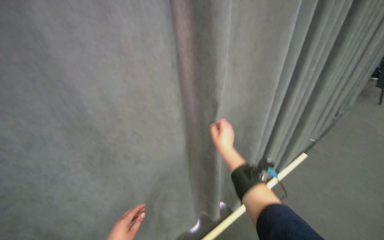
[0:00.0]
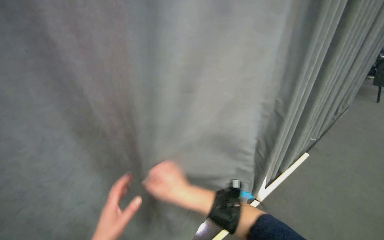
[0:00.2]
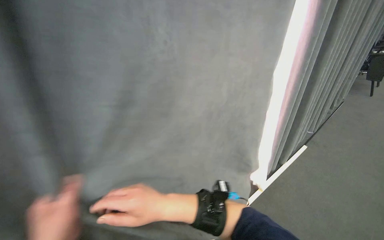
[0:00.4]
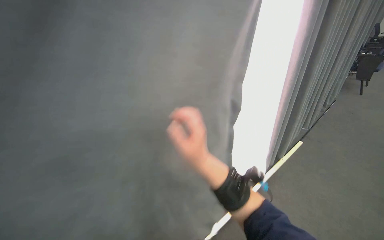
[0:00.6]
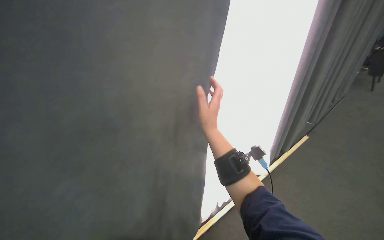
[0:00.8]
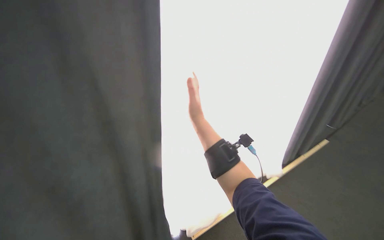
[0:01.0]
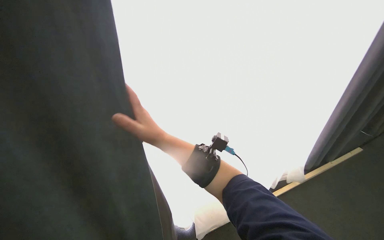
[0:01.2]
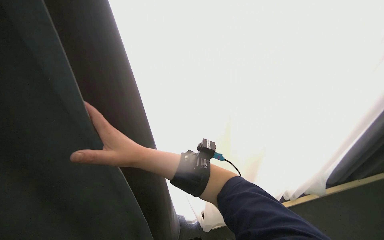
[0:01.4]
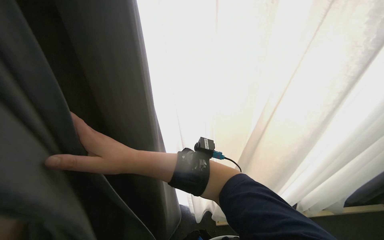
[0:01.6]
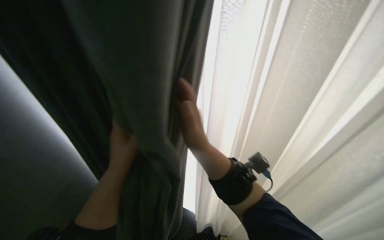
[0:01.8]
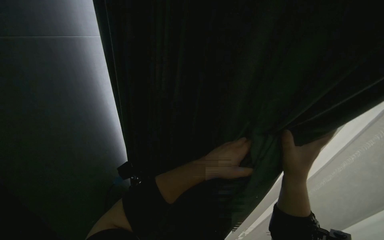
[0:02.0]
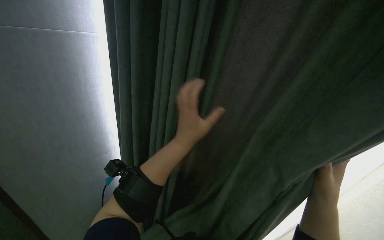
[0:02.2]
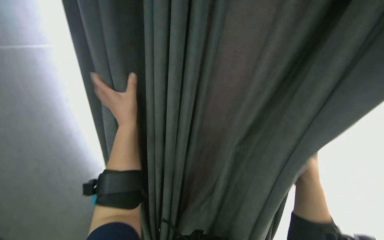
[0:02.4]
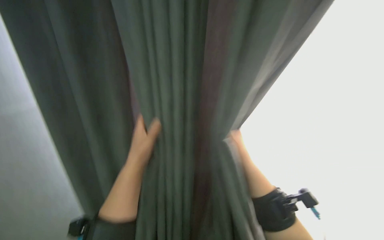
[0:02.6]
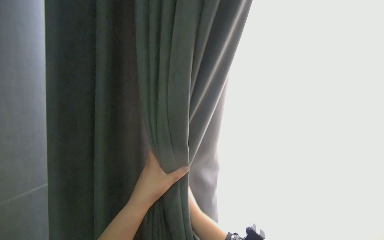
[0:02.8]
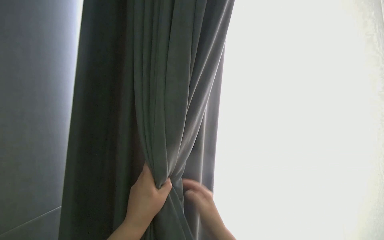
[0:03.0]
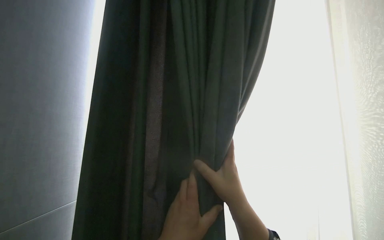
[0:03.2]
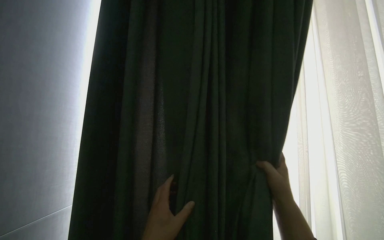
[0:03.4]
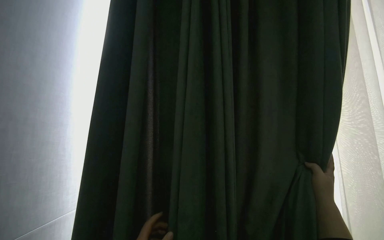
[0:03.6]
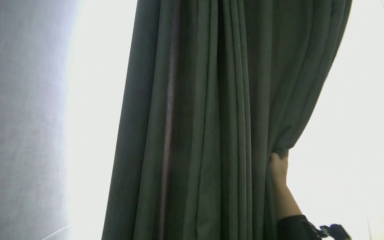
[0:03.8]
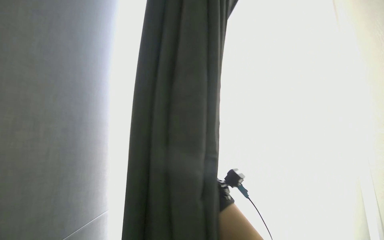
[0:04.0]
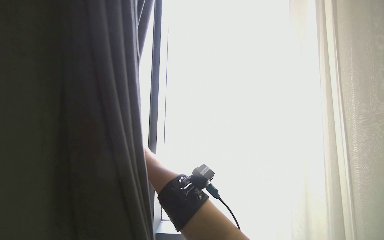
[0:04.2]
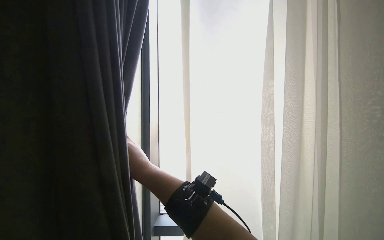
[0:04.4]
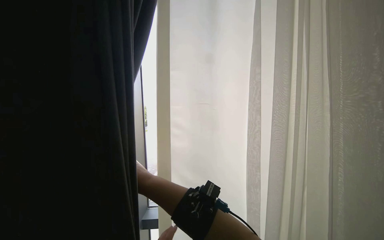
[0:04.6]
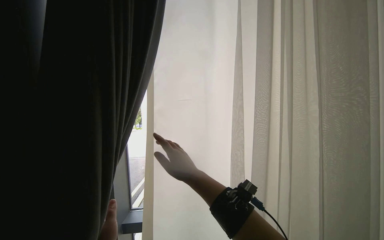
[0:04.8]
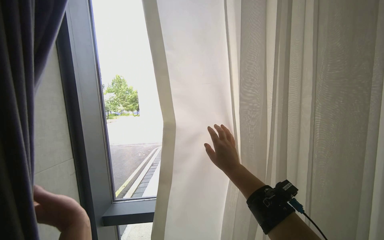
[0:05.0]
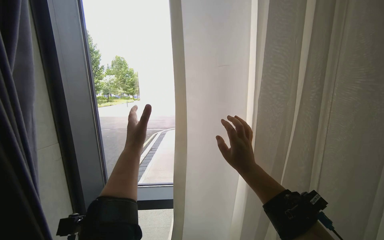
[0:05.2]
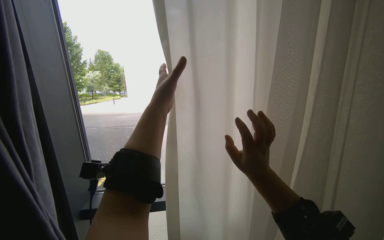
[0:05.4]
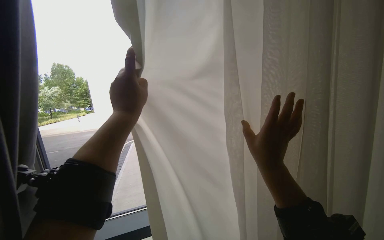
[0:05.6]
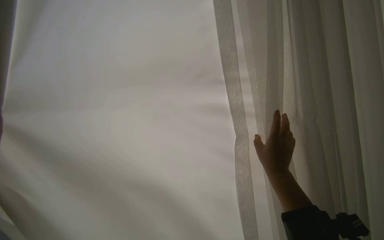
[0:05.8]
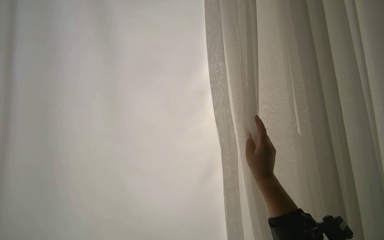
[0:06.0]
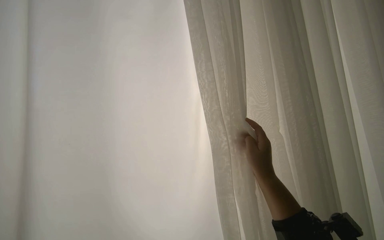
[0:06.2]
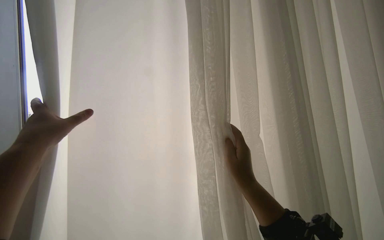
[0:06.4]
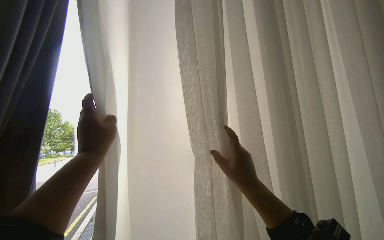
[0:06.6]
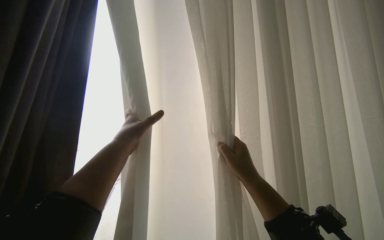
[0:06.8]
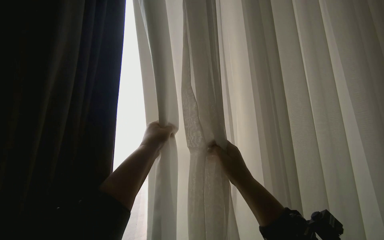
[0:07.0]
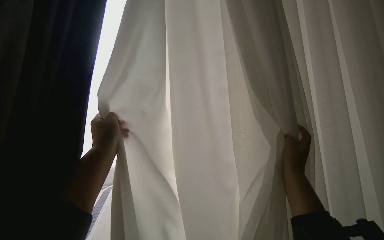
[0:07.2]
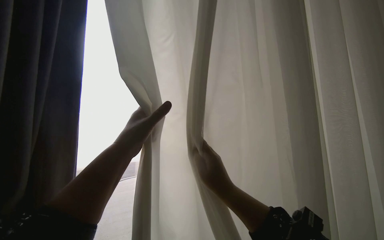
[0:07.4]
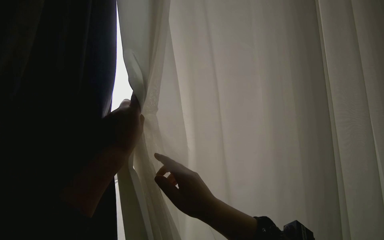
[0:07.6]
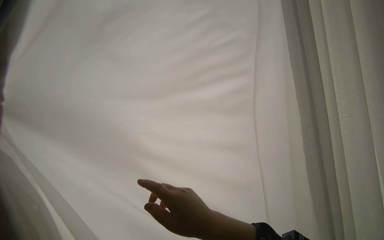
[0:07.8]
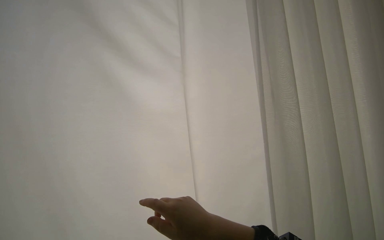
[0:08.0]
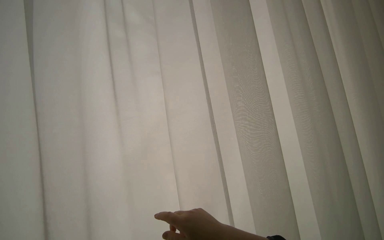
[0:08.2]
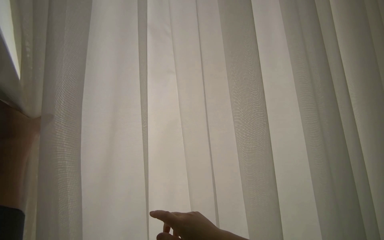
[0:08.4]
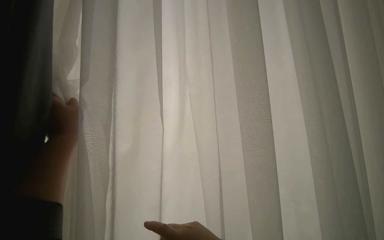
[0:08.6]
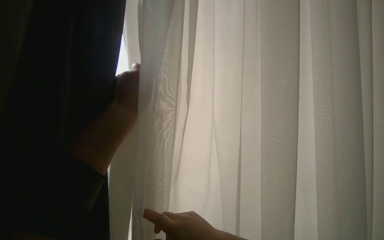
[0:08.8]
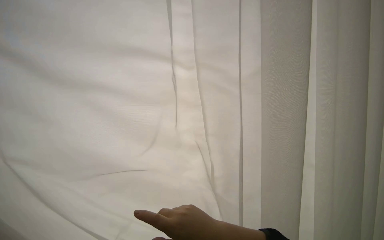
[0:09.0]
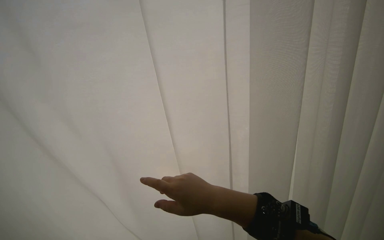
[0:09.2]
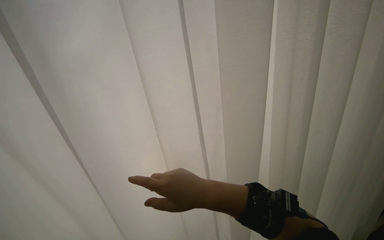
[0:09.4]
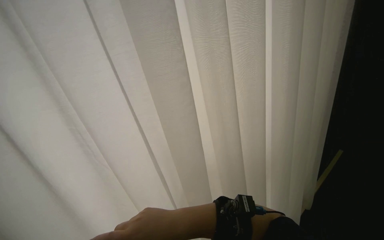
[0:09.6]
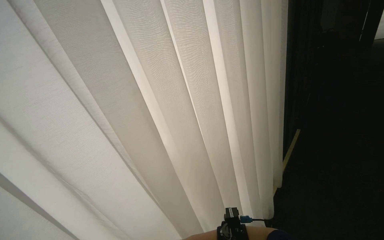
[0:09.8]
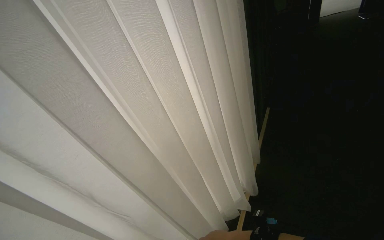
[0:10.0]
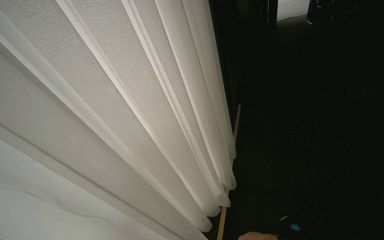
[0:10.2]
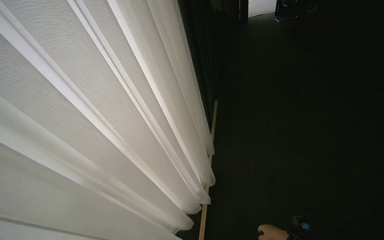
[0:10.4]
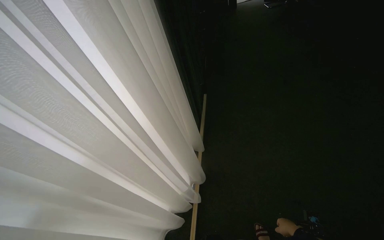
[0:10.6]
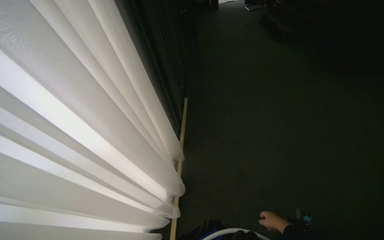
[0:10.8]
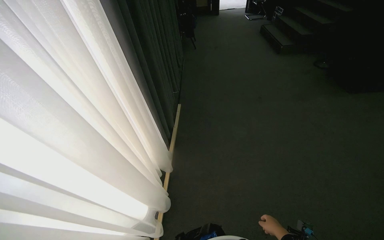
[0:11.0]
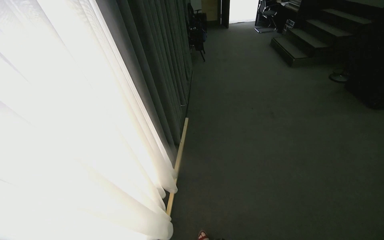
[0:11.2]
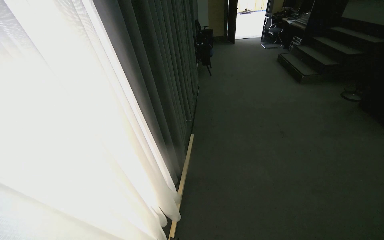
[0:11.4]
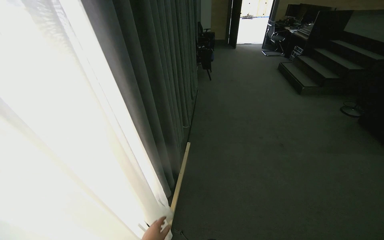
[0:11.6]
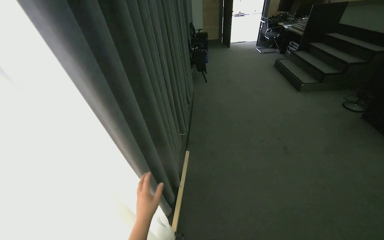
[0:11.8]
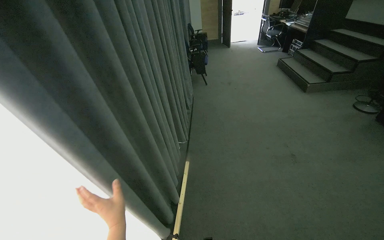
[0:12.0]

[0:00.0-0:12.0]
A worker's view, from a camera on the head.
Job: organizing items.
The whole recording: Adjusting room curtains. The worker adjusts the room curtains by opening and closing them.
0:00.0 to 0:01.6: The view pans to the left by approximately 15 degrees. The right hand travels nearer to the camera and to the left by roughly 80 cm.
0:01.6 to 0:03.0: The right hand shifts approximately 30 cm to the right and down the picture.
0:10.4 to 0:12.0: The head travels approximately 1 m.

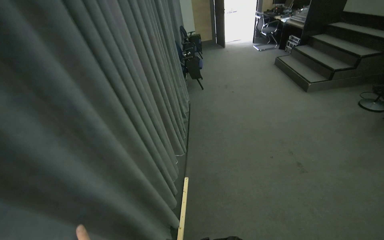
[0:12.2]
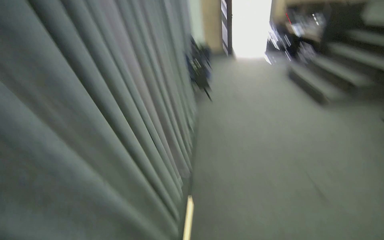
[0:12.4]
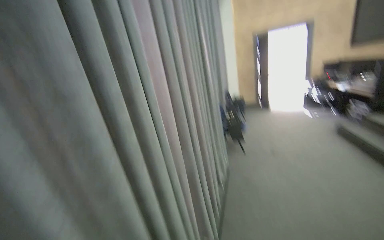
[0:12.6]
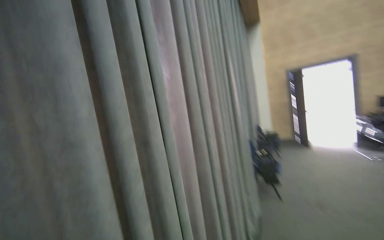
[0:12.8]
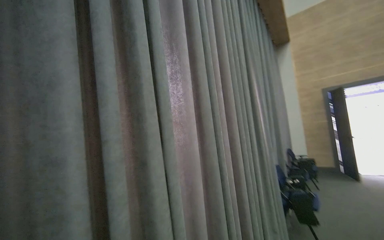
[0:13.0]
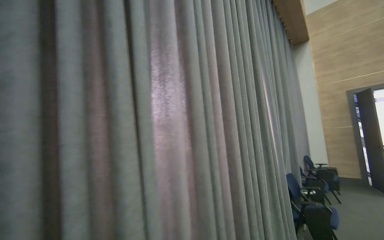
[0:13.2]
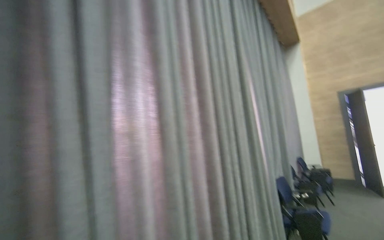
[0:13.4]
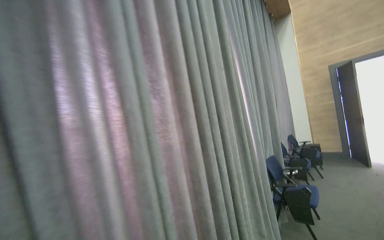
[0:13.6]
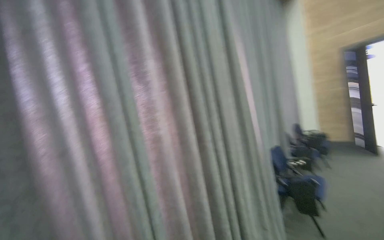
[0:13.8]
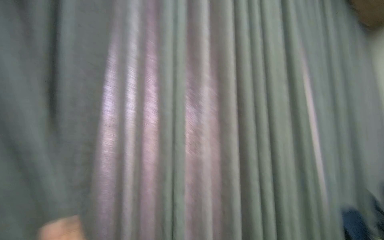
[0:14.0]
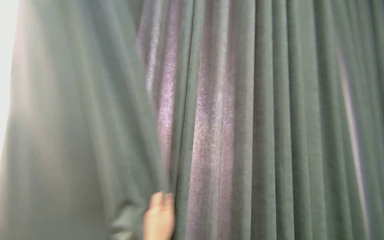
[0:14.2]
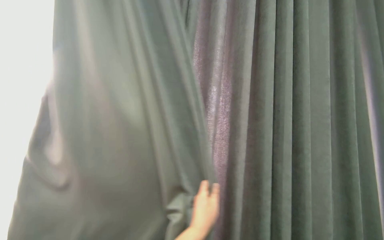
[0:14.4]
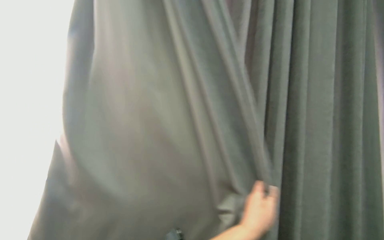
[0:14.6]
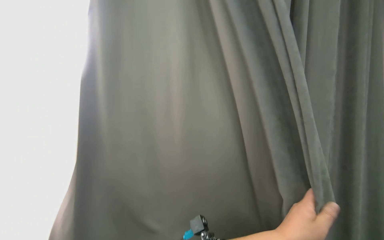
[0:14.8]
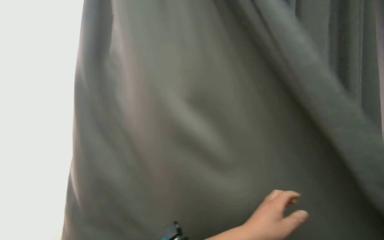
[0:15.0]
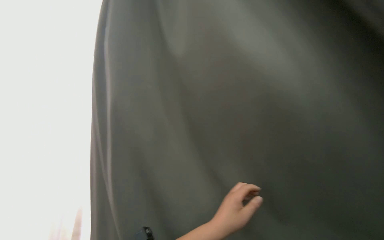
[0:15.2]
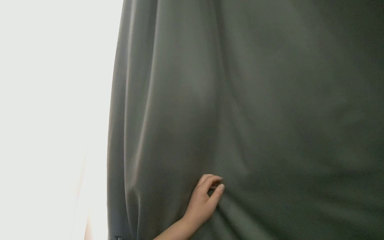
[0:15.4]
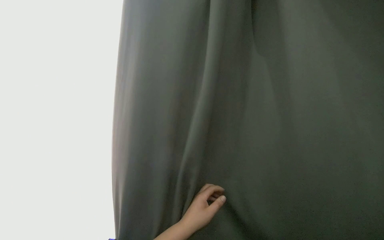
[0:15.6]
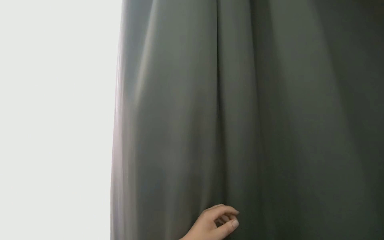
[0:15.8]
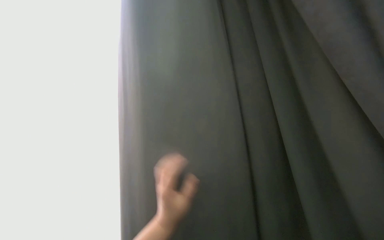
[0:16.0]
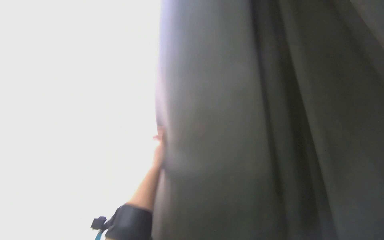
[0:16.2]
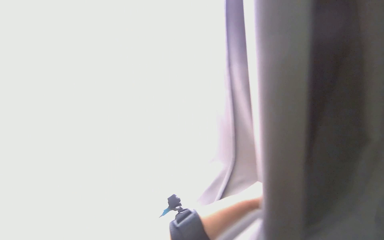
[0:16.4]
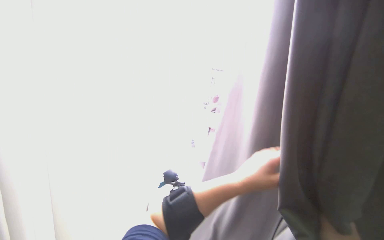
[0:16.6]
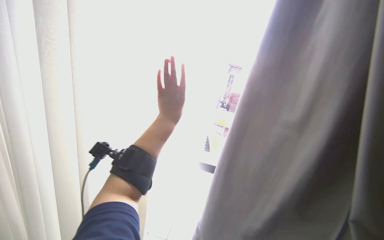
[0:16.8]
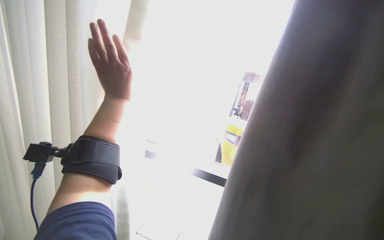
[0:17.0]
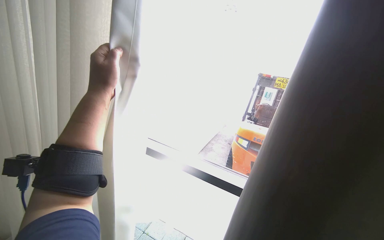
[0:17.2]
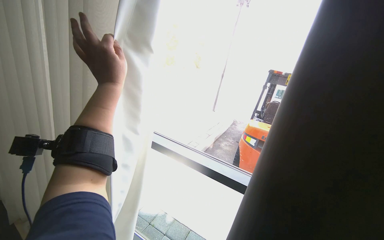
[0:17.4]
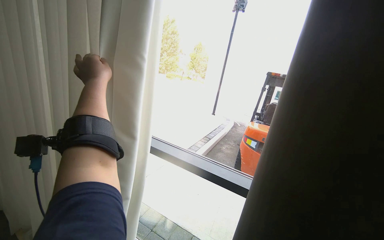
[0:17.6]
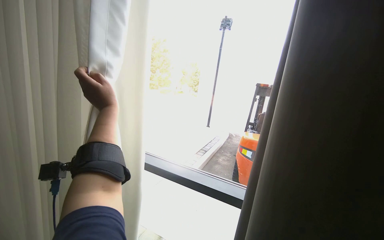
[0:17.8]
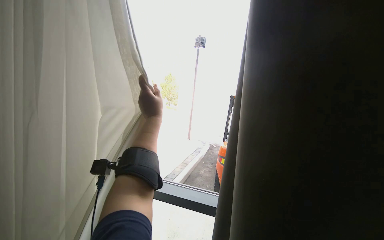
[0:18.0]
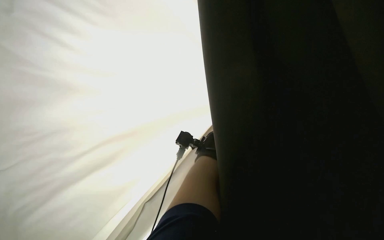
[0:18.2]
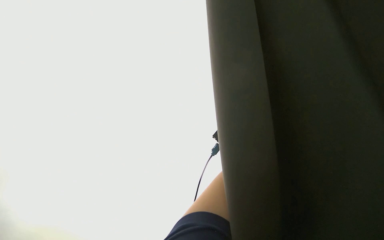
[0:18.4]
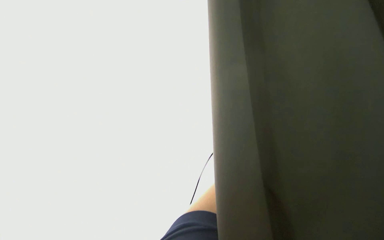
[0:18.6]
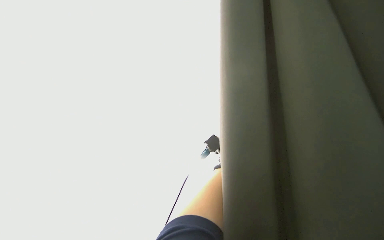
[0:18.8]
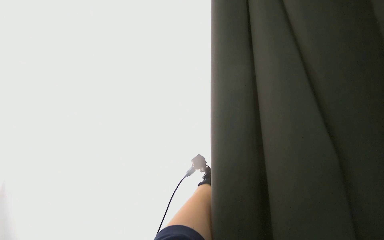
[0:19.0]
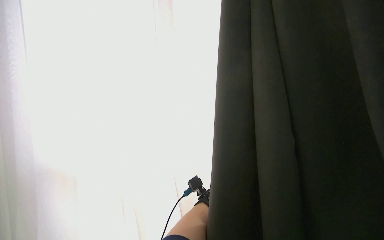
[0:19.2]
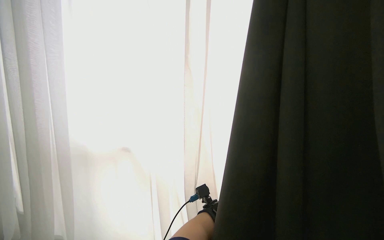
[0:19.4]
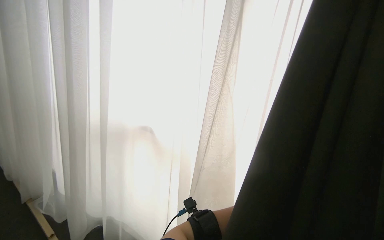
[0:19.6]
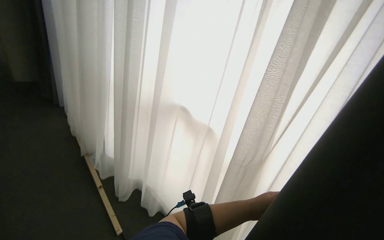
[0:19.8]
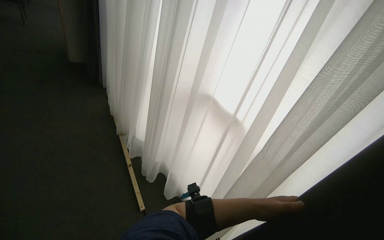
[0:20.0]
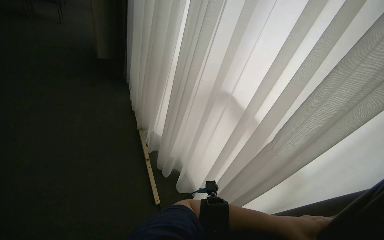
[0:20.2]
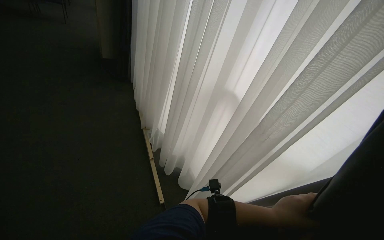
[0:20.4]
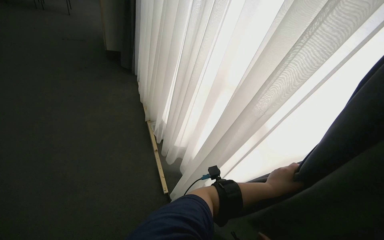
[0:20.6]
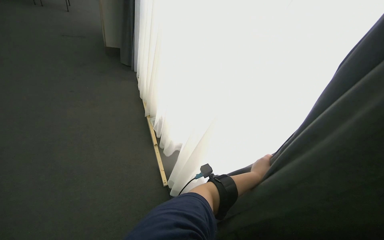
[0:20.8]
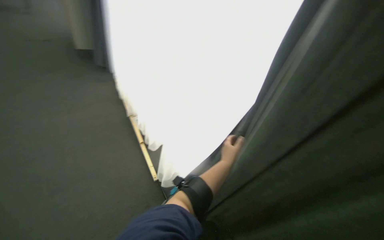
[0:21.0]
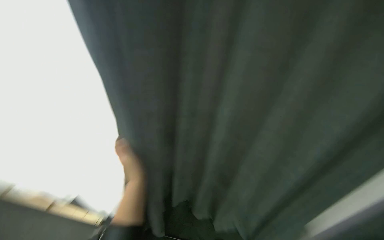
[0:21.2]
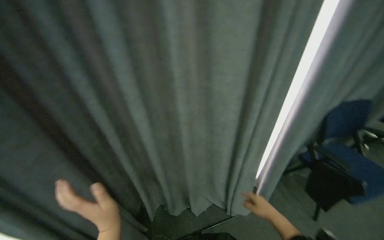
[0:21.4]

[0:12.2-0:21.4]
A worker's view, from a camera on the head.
Job: organizing items.
The whole recording: Adjusting room curtains. The worker adjusts the room curtains by opening and closing them.
0:12.2 to 0:13.8: The camera travels some 90 cm. The camera is aimed about 25 degrees further to the left.
0:13.8 to 0:15.2: The head rotates about 45 degrees to the left.
0:15.2 to 0:16.8: The left hand goes roughly 30 cm up the picture and to the left.
0:16.8 to 0:18.4: The wearer looks approximately 20 degrees further to the right.
0:19.8 to 0:21.4: The camera is carried about 40 cm. The head rotates about 25 degrees to the right. The camera pitches downward, by about 25 degrees.
